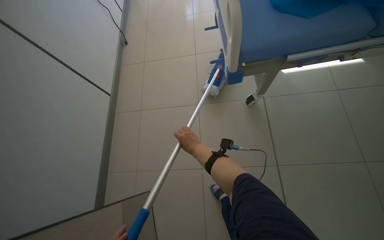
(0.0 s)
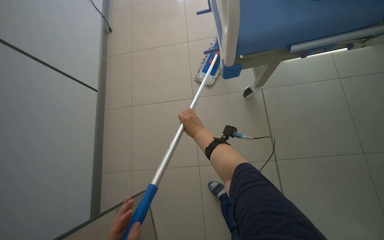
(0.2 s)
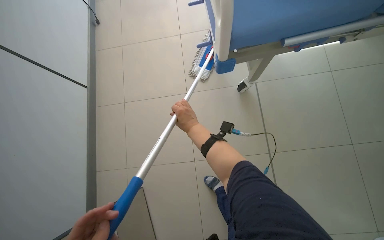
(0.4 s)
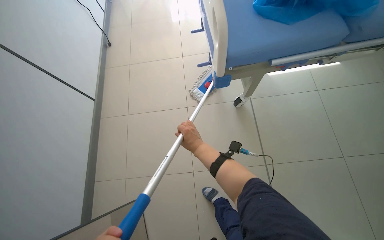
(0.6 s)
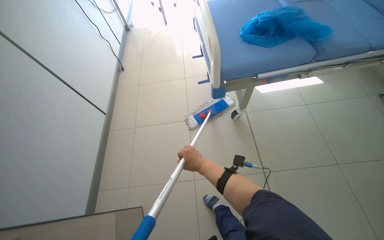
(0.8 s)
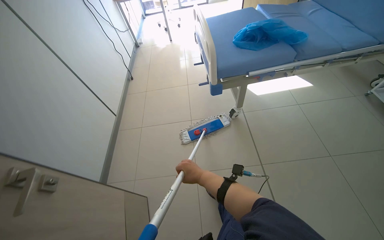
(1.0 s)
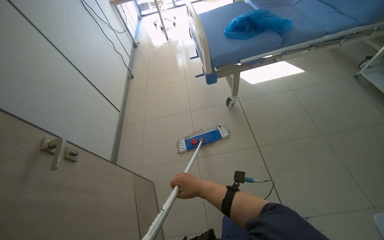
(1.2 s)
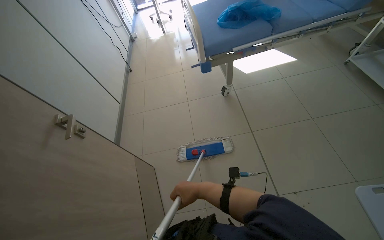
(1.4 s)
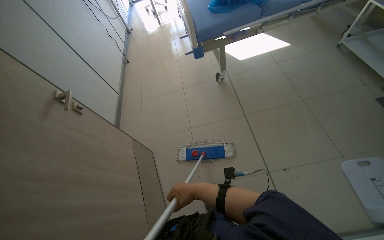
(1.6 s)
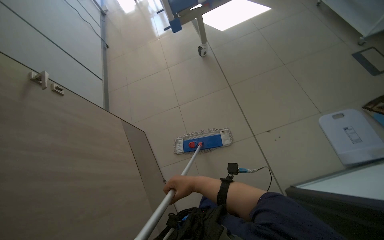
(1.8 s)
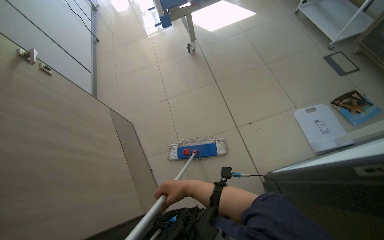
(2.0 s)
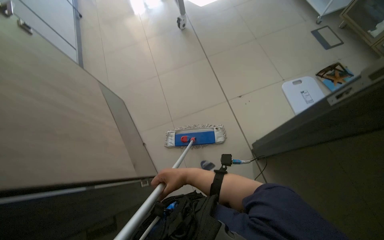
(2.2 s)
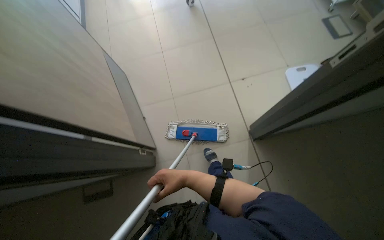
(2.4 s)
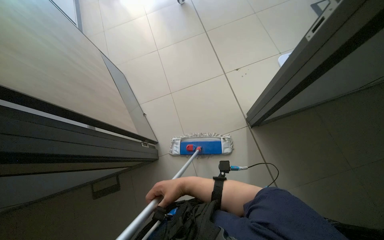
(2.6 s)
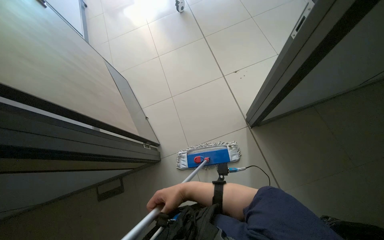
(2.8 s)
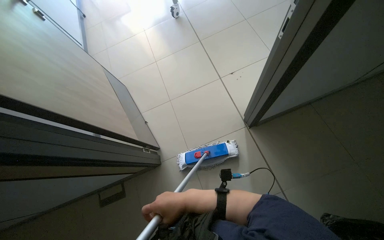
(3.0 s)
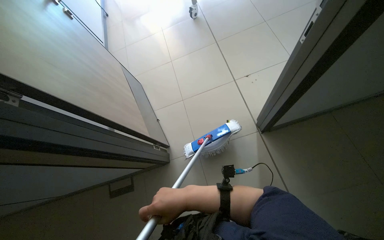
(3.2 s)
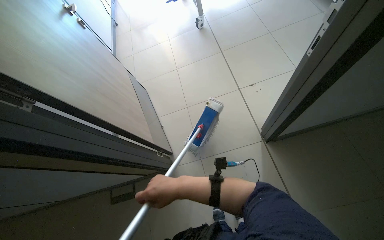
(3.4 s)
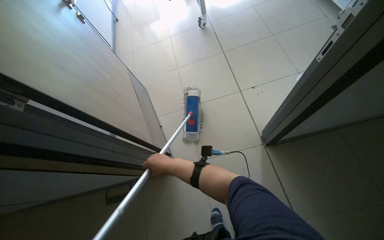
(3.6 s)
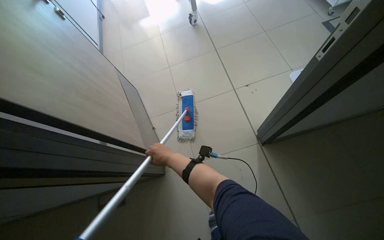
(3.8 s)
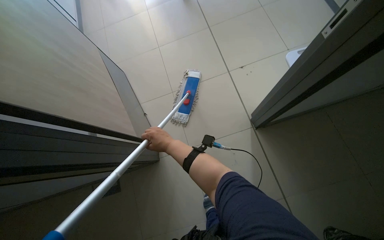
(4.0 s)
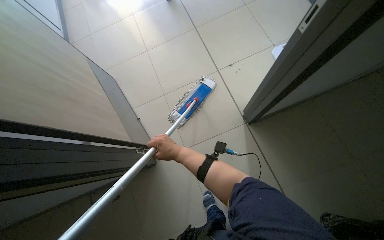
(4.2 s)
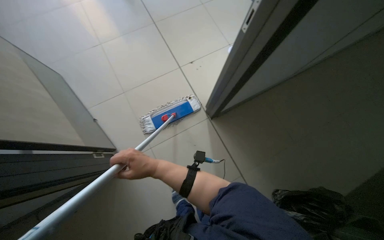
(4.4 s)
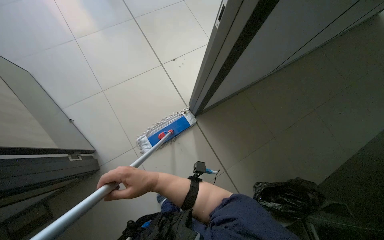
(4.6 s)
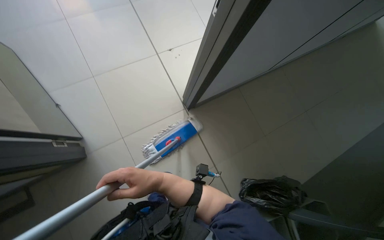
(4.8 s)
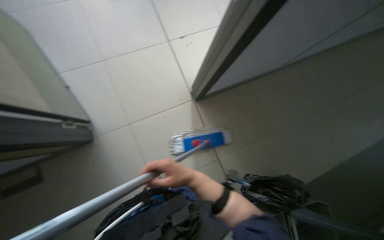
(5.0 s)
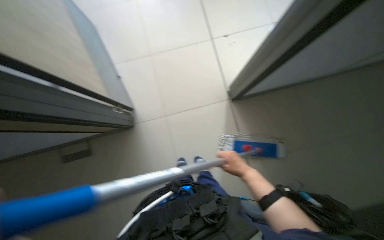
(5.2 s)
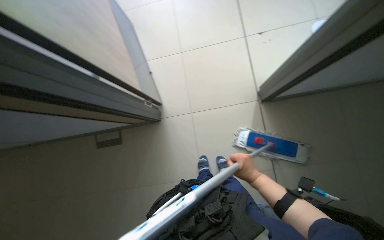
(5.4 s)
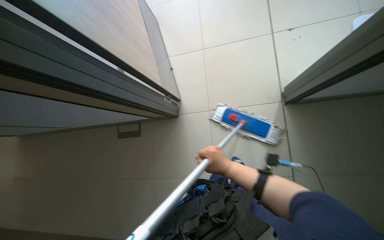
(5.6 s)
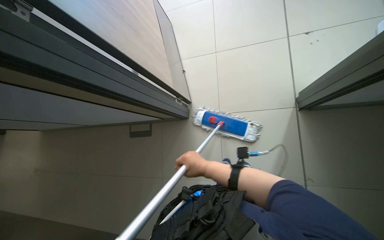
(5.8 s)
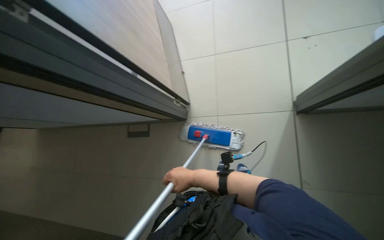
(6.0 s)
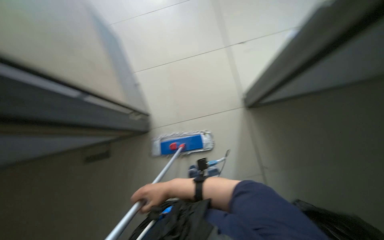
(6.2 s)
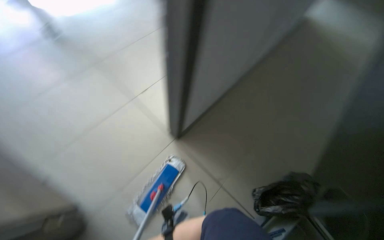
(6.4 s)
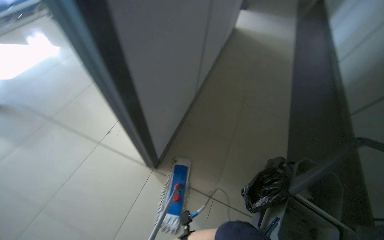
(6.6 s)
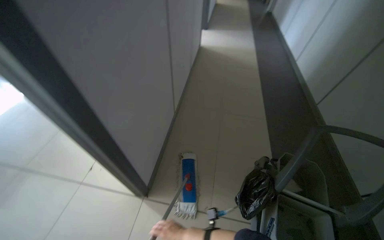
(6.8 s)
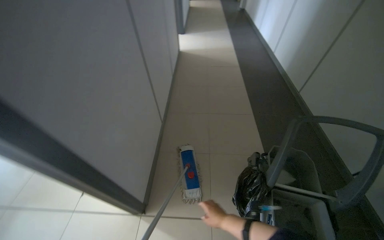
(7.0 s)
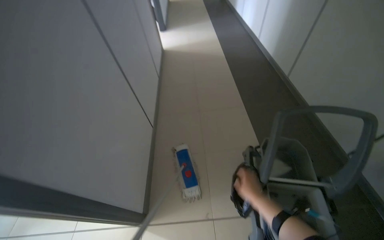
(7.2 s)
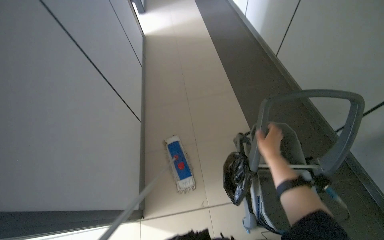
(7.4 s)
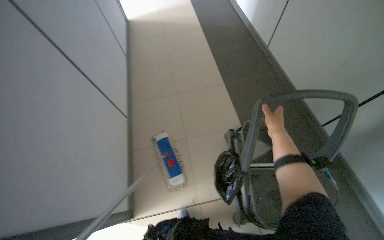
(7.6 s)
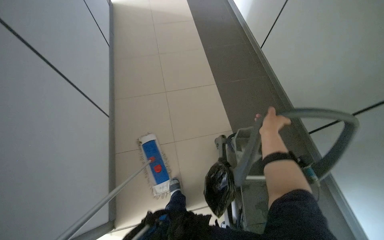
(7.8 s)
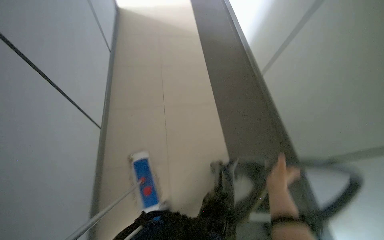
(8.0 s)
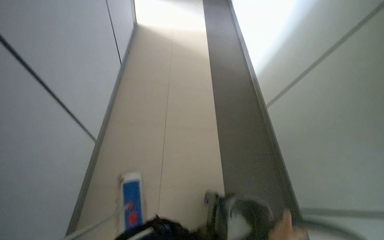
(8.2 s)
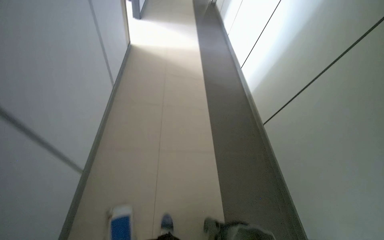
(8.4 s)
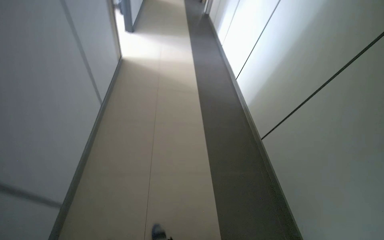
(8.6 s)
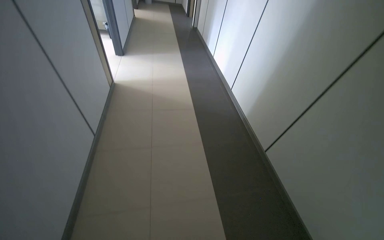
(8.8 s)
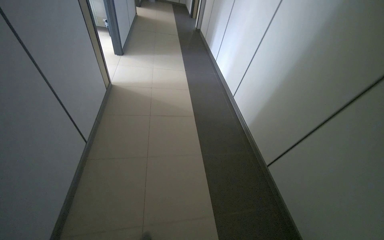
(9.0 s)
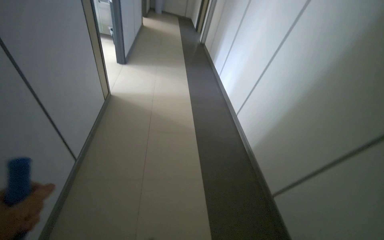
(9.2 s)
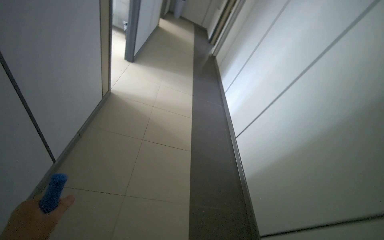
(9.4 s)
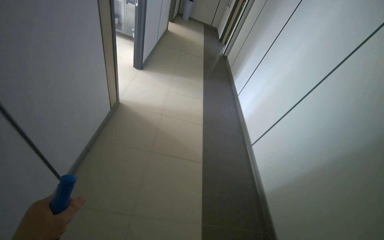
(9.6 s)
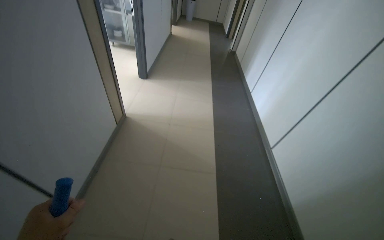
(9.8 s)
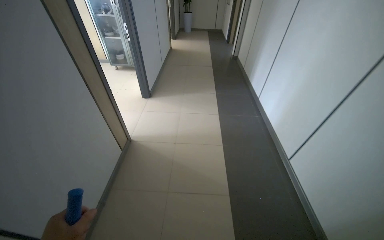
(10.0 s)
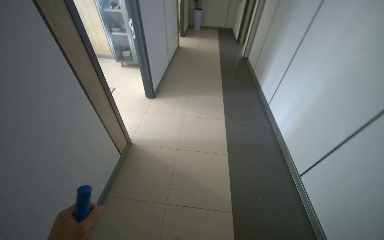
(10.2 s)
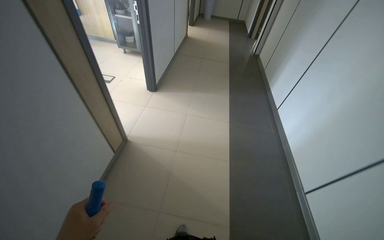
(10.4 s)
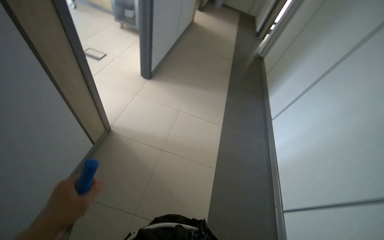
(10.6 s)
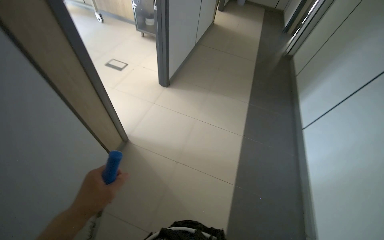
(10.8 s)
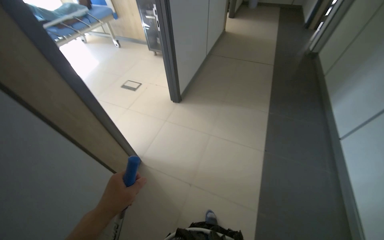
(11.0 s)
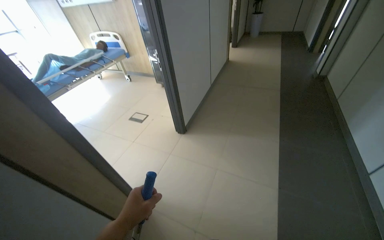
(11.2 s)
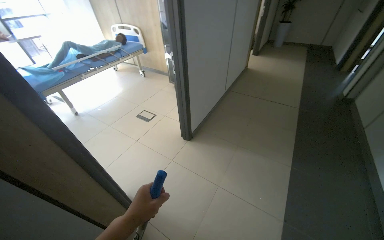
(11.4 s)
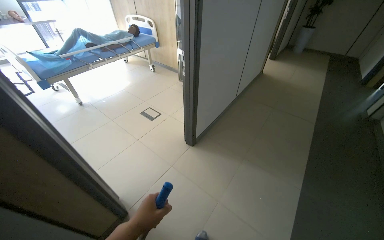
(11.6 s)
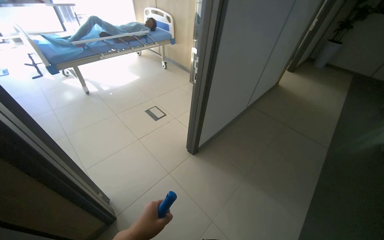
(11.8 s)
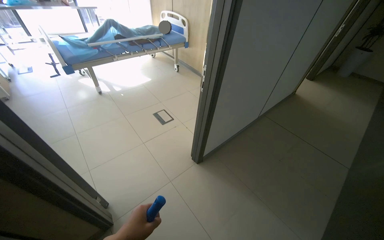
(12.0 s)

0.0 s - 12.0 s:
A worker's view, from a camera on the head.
Job: mopping floor.
The whole recording: Mopping the floor. The worker mops the floor of the room with a flat mop.
0.0 s - 1.6 s: The head travels about 70 cm.
1.6 s - 3.0 s: The camera travels about 70 cm.
3.0 s - 4.4 s: The view swings approximately 20 degrees to the right.
4.4 s - 6.0 s: The head rotates approximately 35 degrees to the left. The right hand heads down the picture, covering some 15 cm.
6.0 s - 7.6 s: The camera travels about 60 cm. The wearer's head swings some 90 degrees to the right.
7.6 s - 9.0 s: The wearer moves approximately 90 cm. The view tips upward by about 15 degrees.
9.0 s - 10.4 s: The camera is carried approximately 1 m. The head turns to the left by approximately 20 degrees.
10.4 s - 12.0 s: The head travels approximately 1 m. The head rotates roughly 45 degrees to the left.

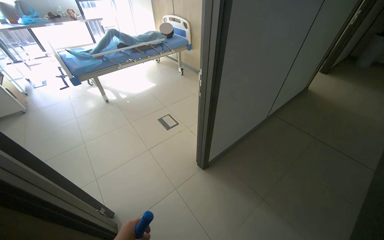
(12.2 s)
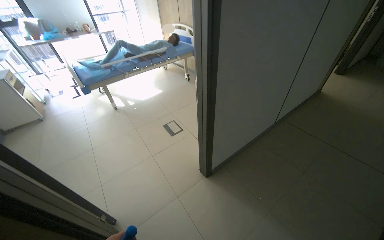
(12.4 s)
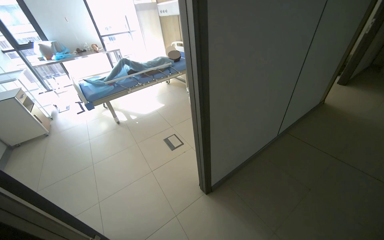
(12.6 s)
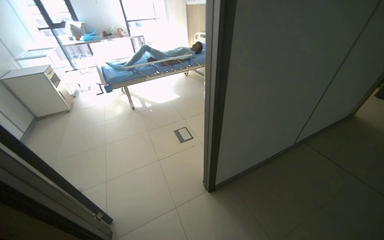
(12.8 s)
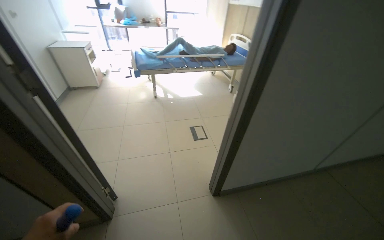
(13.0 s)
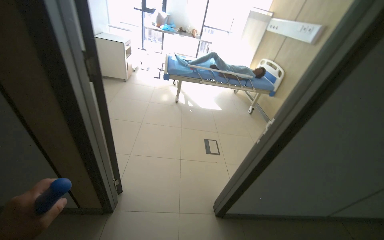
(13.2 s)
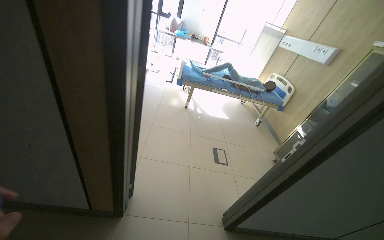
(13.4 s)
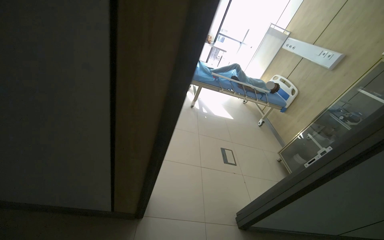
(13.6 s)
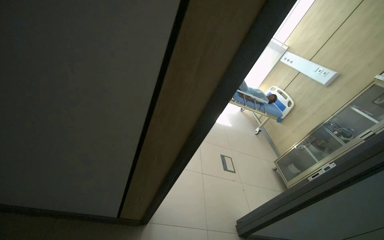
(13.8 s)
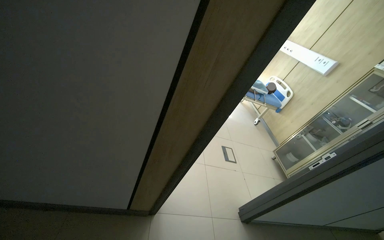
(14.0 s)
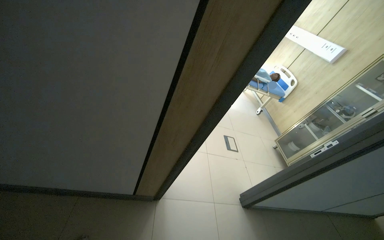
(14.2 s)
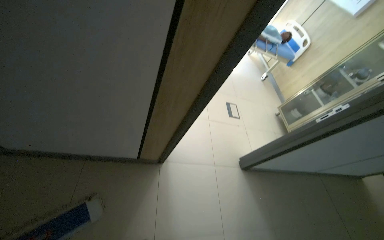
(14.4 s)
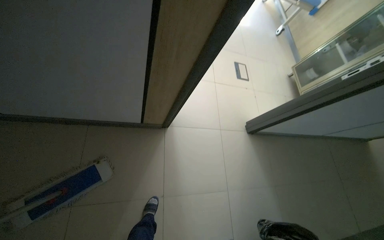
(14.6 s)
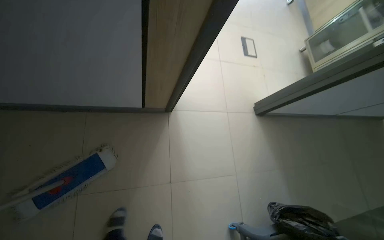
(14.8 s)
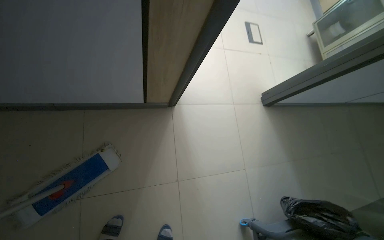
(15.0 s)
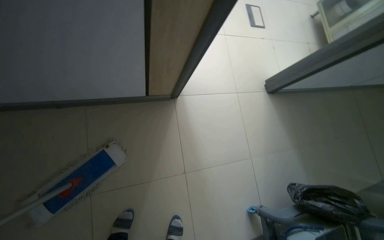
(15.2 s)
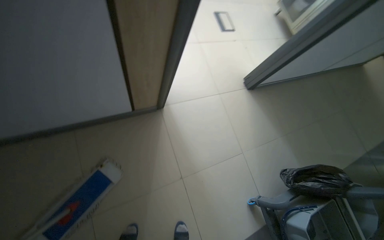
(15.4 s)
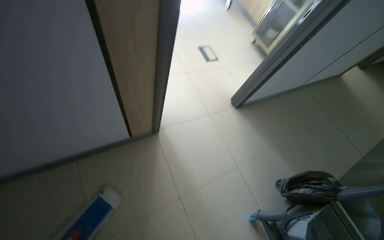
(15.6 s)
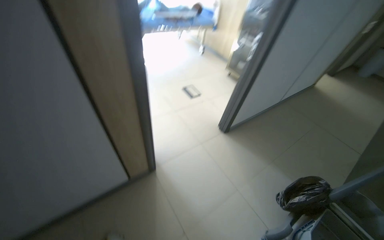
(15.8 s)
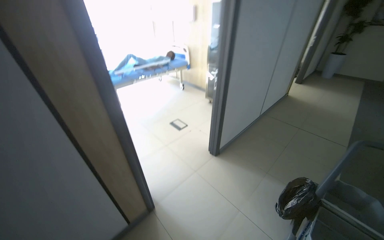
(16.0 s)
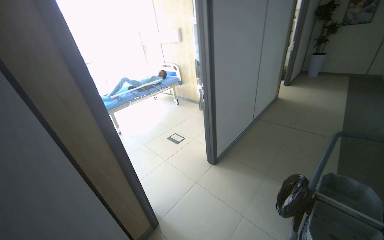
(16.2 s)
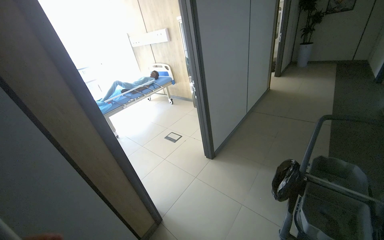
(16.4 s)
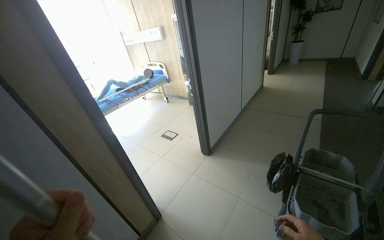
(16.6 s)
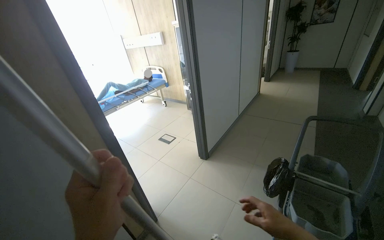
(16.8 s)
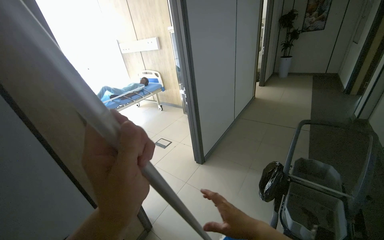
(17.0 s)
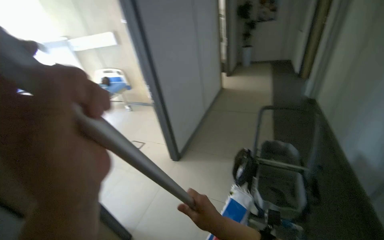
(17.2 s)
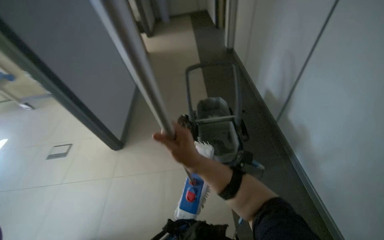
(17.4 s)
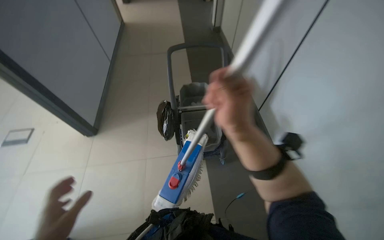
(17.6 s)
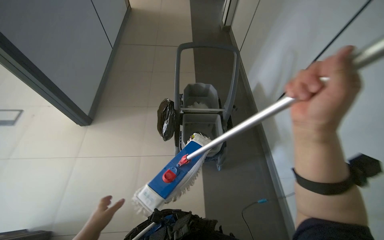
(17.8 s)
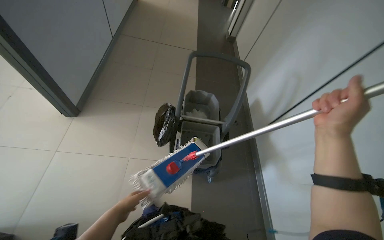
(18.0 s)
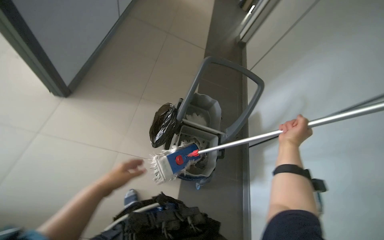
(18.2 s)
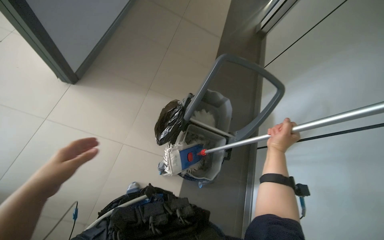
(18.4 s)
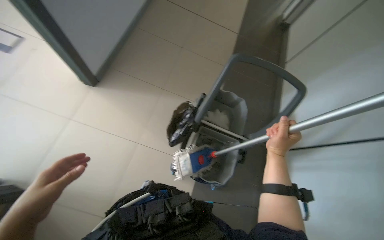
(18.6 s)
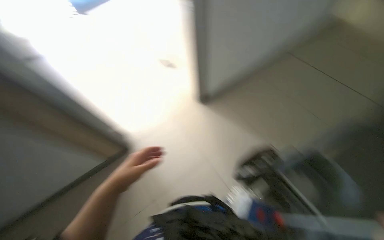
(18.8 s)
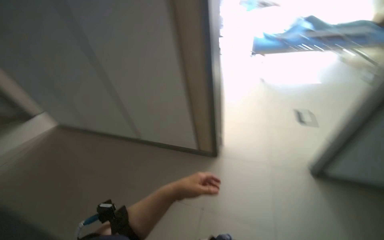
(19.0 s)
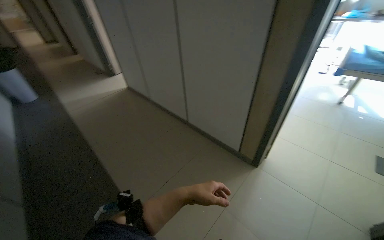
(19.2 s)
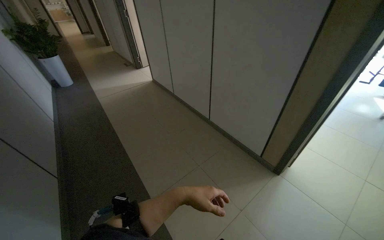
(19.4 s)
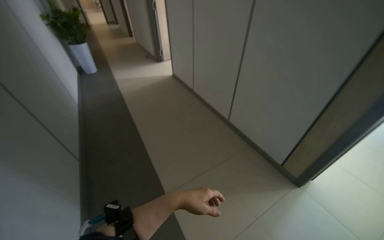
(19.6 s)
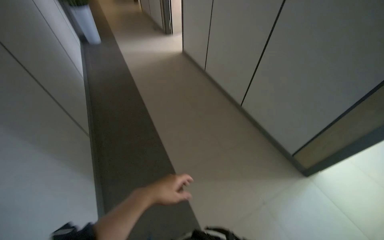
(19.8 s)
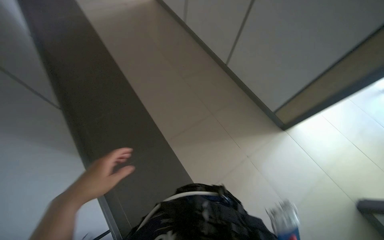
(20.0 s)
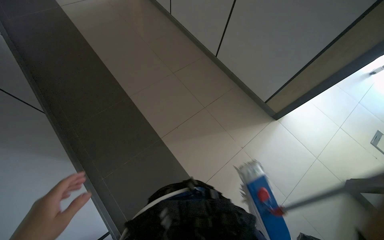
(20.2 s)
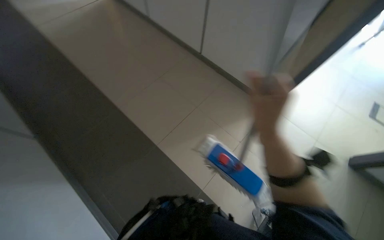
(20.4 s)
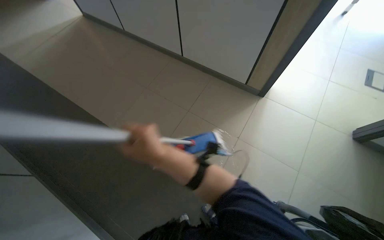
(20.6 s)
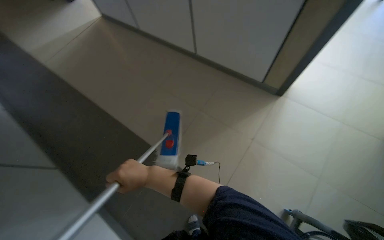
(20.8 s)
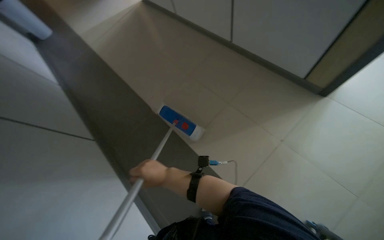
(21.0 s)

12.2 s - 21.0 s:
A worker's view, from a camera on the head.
Job: mopping floor.
The whole recording: Mopping the floor. The worker mops the floor of the room with a flat mop.
12.2 s - 13.6 s: The camera travels approximately 40 cm. The head turns to the left by approximately 45 degrees.
13.6 s - 15.2 s: The camera travels roughly 40 cm. The view tips downward by approximately 45 degrees.
15.2 s - 16.6 s: The head travels about 70 cm. The camera pitches upward, by approximately 40 degrees. Everything in view rotates roughly 55 degrees counterclockwise.
16.6 s - 18.0 s: The view pans to the right by some 50 degrees. The wearer looks roughly 15 degrees further downward.
18.0 s - 19.6 s: The wearer looks approximately 105 degrees further to the left. The view tips upward by roughly 35 degrees.
19.6 s - 21.0 s: The camera is aimed about 15 degrees further to the left. The view tilts approximately 20 degrees downward.
